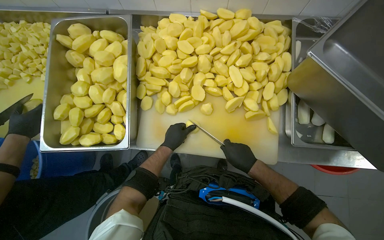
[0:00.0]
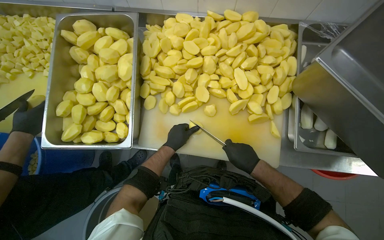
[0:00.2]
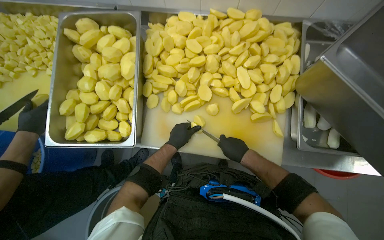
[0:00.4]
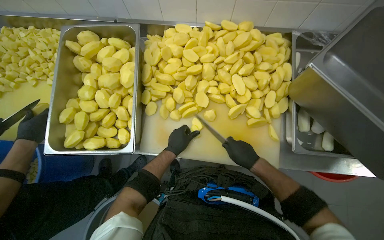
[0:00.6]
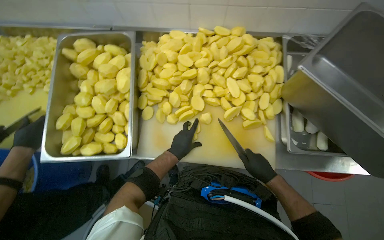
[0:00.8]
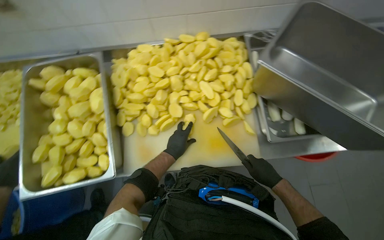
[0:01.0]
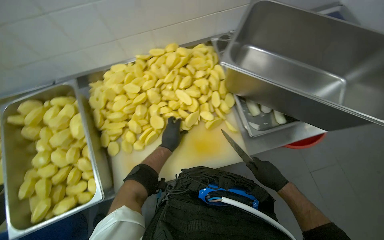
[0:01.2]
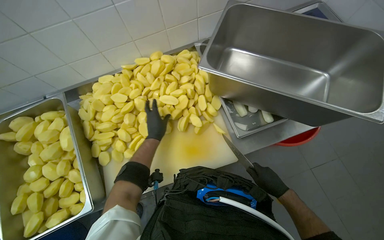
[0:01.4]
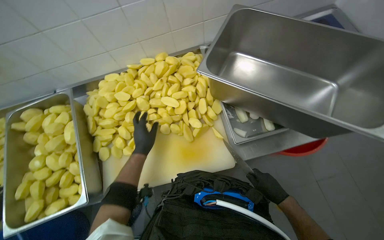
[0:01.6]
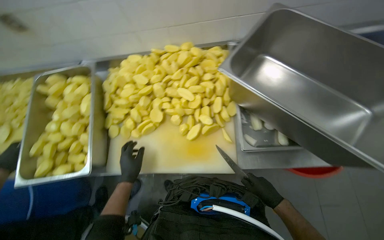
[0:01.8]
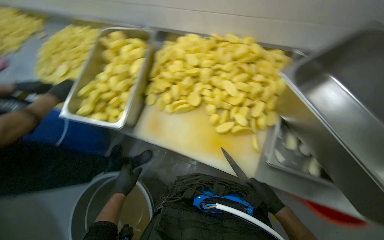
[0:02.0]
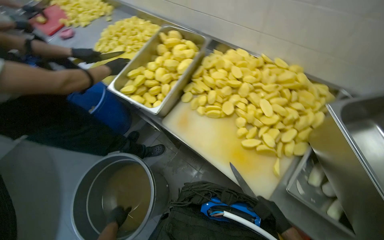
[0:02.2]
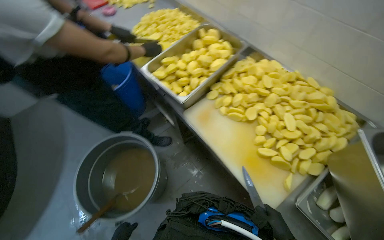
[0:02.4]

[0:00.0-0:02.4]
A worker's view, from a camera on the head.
Job: preparing food.
The whole recording: Cutting potatoes into pieces. The worker cuts peeled potatoes into smaller pieces on a white cutting board.
0:00.0 to 0:01.2: The right hand is displaced to the right and down the picture by some 20 cm.
0:01.2 to 0:02.4: The wearer looks roughly 65 degrees further to the left.

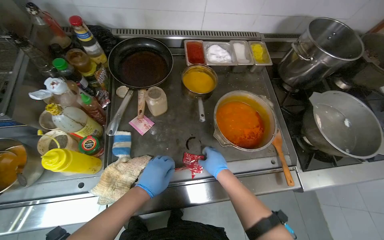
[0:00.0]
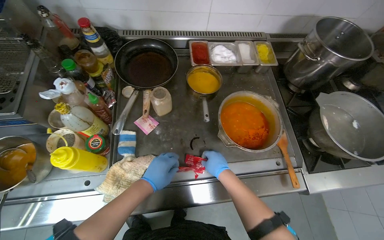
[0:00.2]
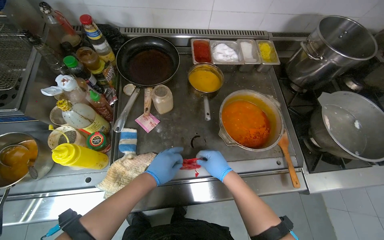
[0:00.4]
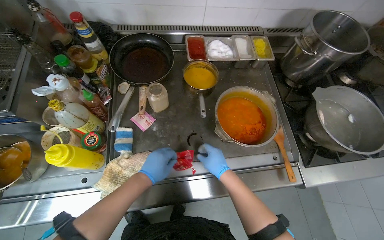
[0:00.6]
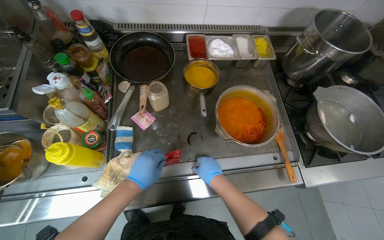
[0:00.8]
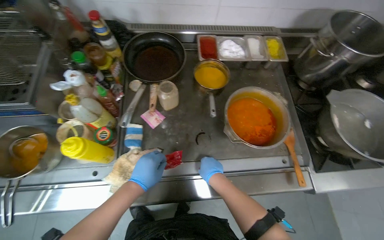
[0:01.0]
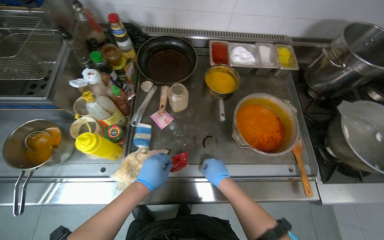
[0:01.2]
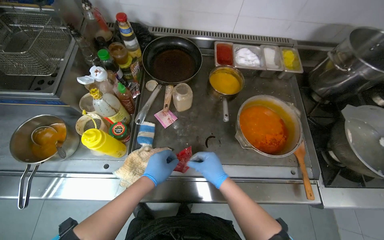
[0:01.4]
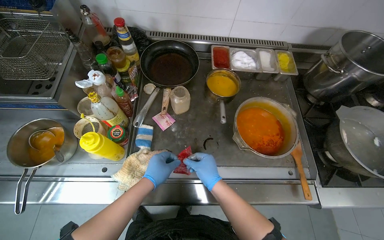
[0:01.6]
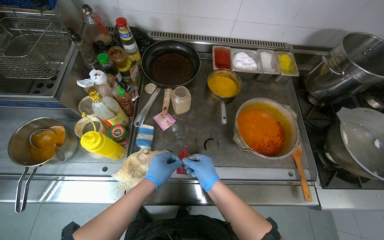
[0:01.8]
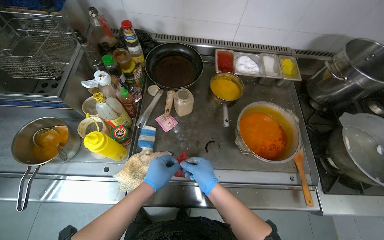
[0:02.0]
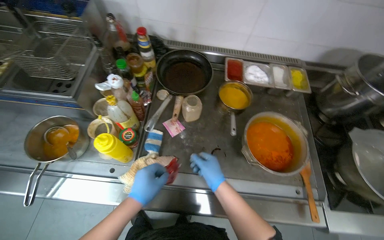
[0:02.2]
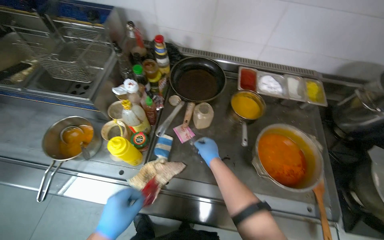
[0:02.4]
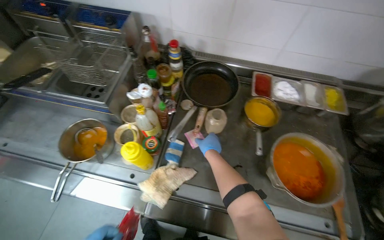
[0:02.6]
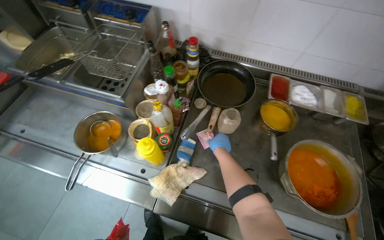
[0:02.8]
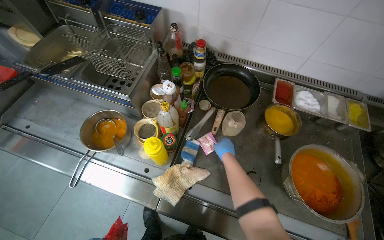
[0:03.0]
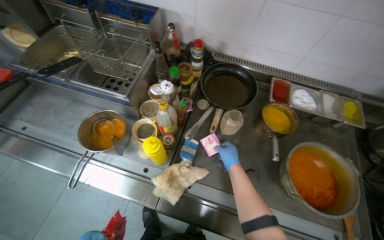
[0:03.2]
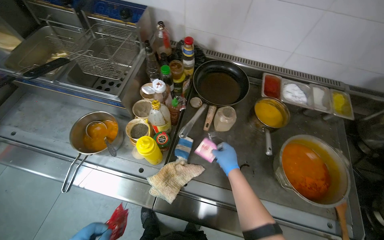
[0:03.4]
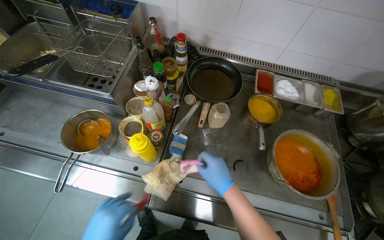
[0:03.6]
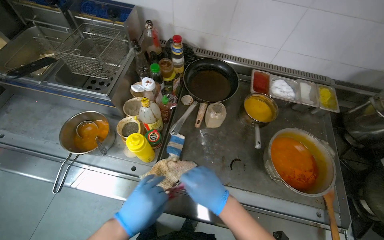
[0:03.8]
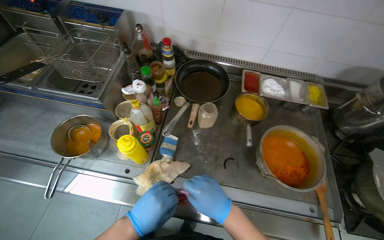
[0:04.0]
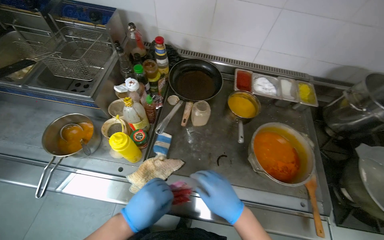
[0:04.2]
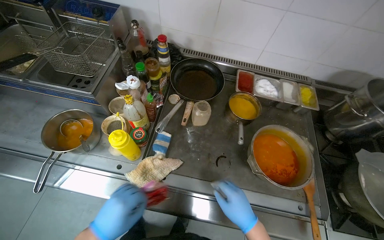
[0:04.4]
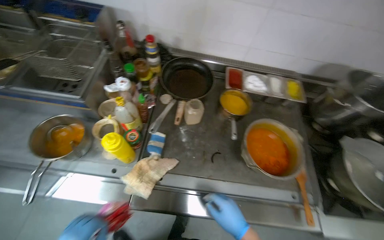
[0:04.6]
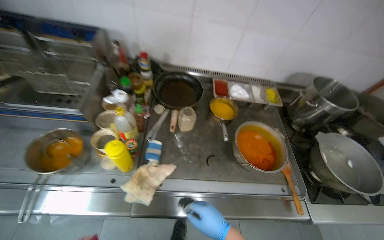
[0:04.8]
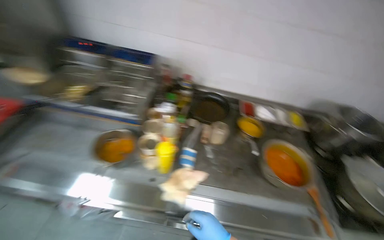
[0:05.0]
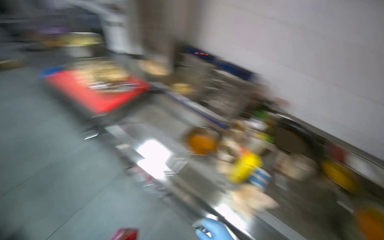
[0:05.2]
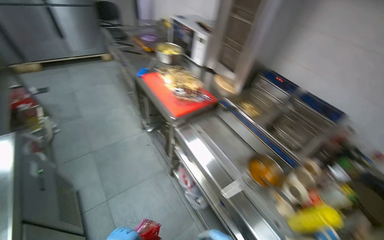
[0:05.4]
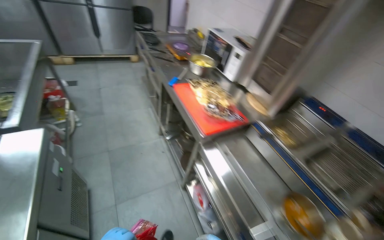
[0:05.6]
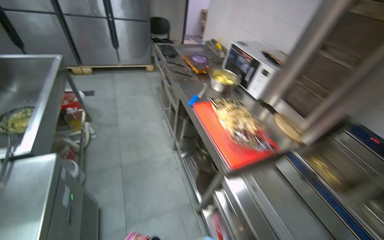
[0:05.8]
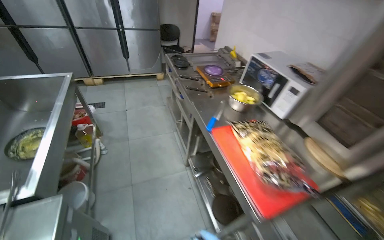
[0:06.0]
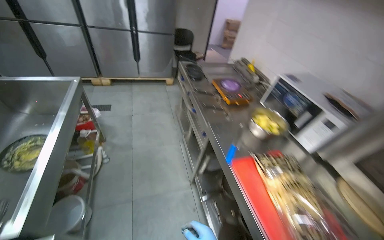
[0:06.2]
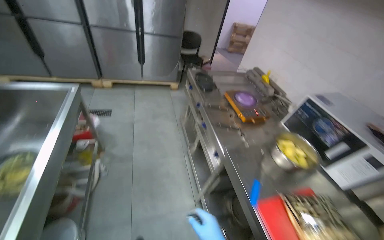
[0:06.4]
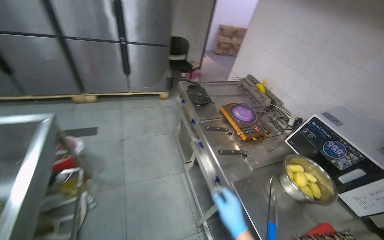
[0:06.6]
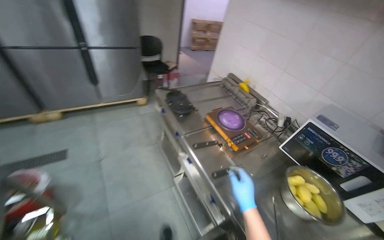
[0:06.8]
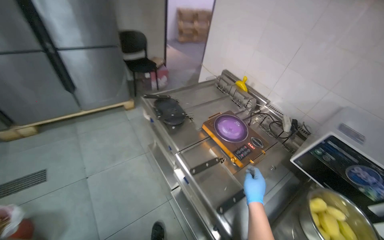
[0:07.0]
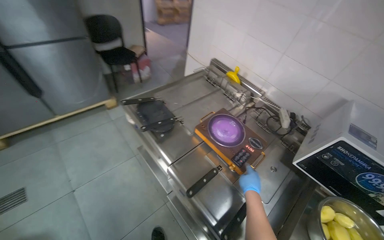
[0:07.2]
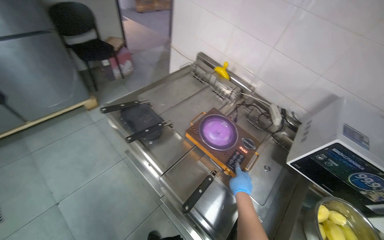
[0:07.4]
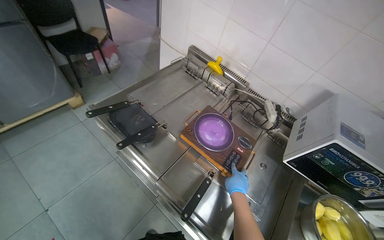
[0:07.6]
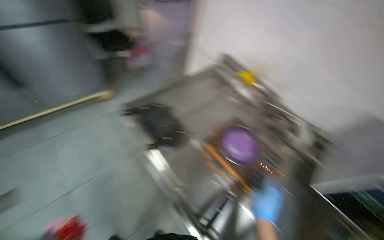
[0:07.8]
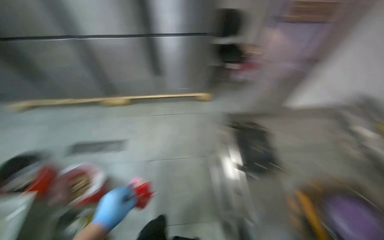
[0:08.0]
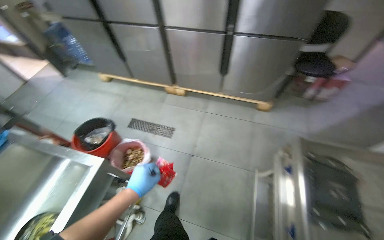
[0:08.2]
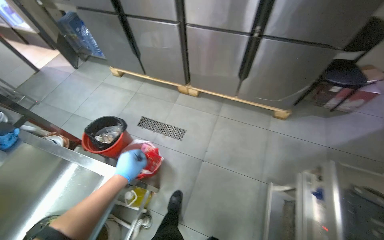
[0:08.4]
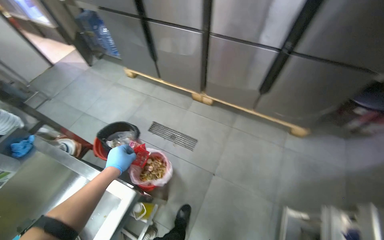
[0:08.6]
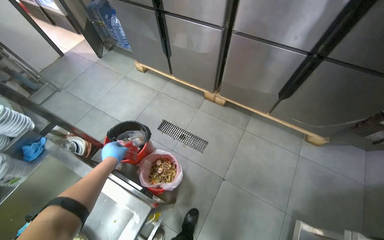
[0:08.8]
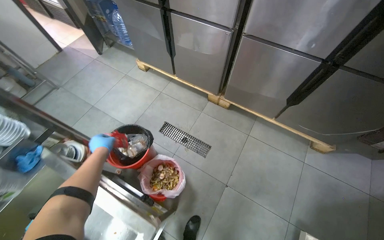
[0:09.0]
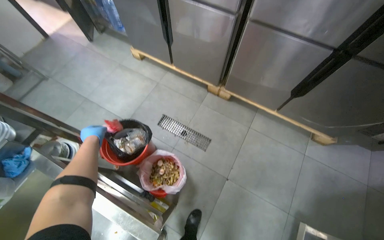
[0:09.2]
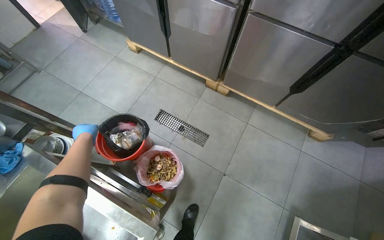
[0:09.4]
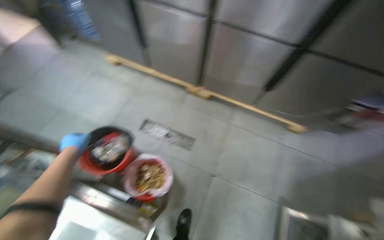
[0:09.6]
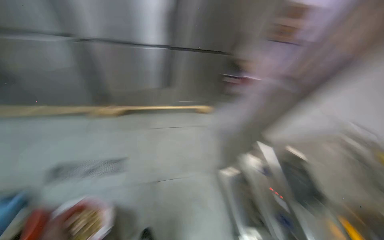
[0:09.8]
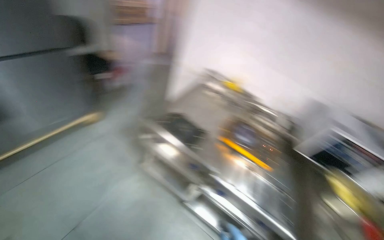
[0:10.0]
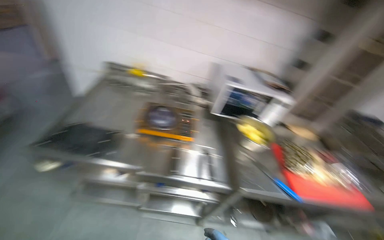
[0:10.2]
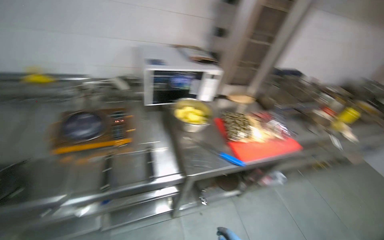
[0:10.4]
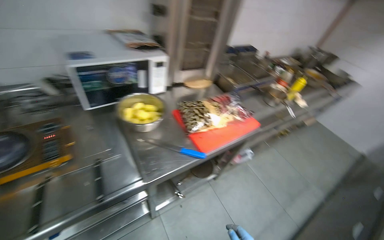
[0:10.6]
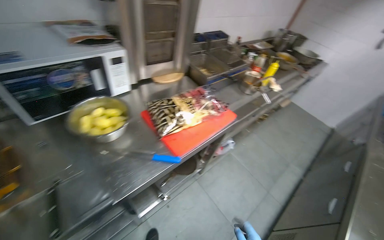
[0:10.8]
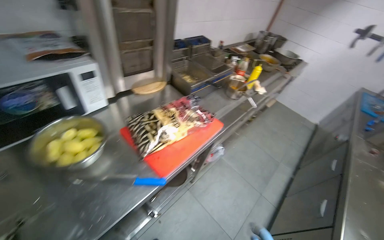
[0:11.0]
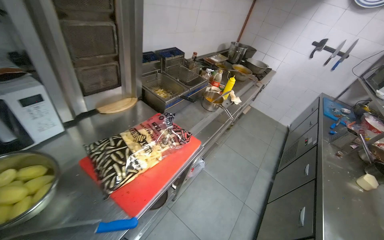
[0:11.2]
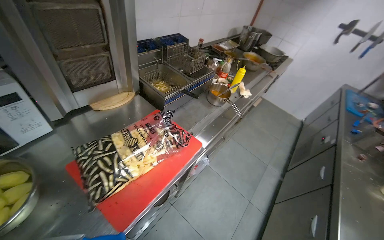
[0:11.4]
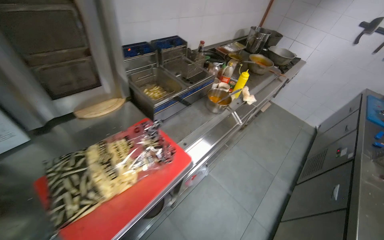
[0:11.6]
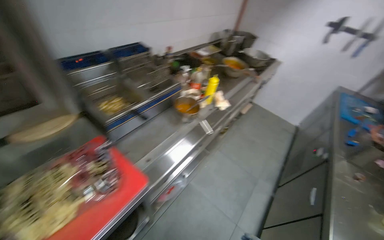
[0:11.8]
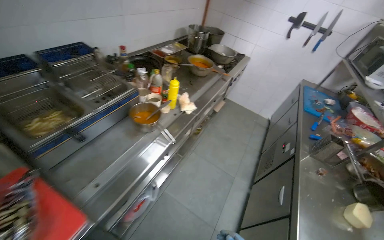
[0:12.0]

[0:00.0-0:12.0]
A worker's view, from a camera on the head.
Job: preparing food.
The whole recording: Placing meal and water on stove, organizing kitchen. The worker places the meal on the gas stove, organizes the kitchen area, and places water in a dish on the gas stove.
0:00.0 to 0:01.6: The hands work in one place, with small movements.
0:01.6 to 0:03.0: The right hand is displaced up the picture and farther from the camera by some 20 cm.
0:03.0 to 0:04.4: The right hand goes approximately 30 cm down the picture and nearer to the camera.
0:04.4 to 0:06.0: The camera travels roughly 1 m. The wearer's head swings about 60 degrees to the left. The camera pitches upward, by about 25 degrees.
0:06.0 to 0:07.6: The wearer moves some 1.5 m. The wearer's head swings roughly 30 degrees to the right. The view tips downward by roughly 15 degrees.
0:07.6 to 0:09.0: The head travels about 80 cm. The wearer's head swings roughly 65 degrees to the left.
0:09.0 to 0:10.4: The wearer moves some 80 cm. The wearer's head swings about 135 degrees to the right. The wearer looks some 15 degrees further downward.
0:10.4 to 0:12.0: The camera is carried some 1 m. The head rotates approximately 40 degrees to the right.

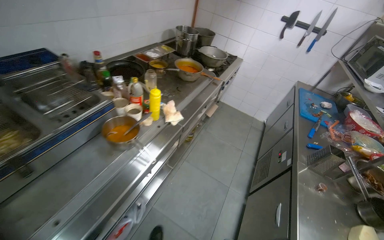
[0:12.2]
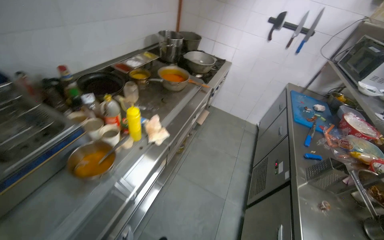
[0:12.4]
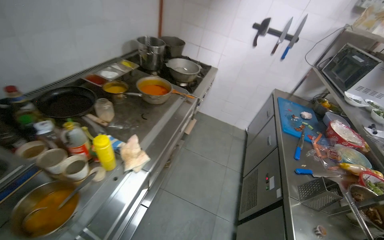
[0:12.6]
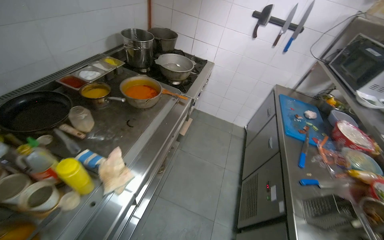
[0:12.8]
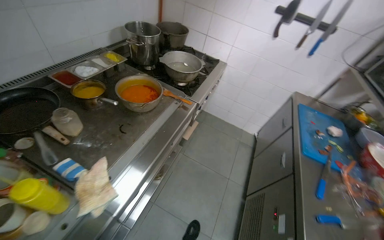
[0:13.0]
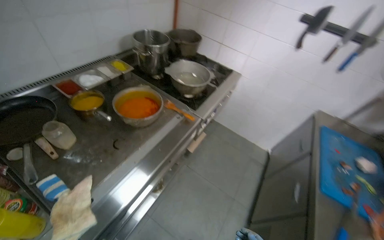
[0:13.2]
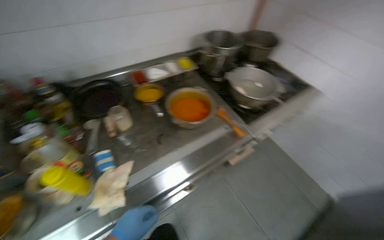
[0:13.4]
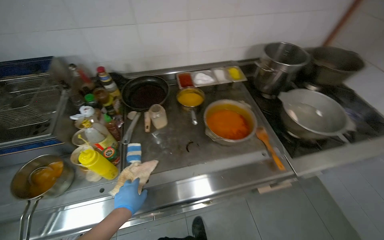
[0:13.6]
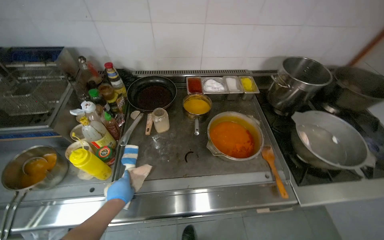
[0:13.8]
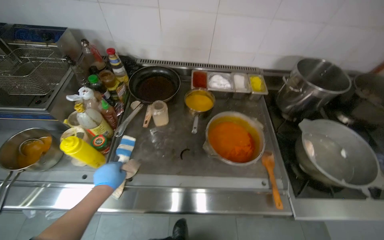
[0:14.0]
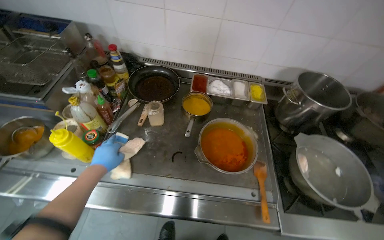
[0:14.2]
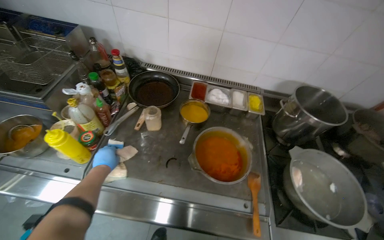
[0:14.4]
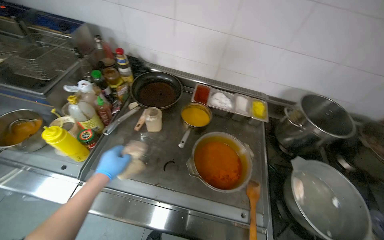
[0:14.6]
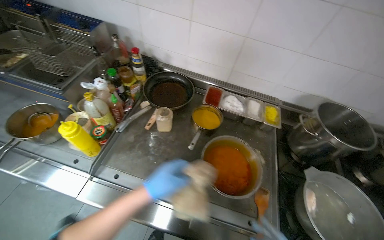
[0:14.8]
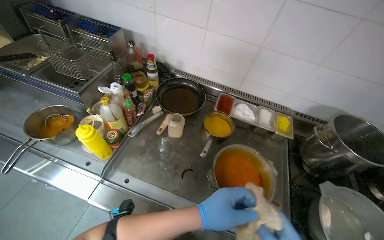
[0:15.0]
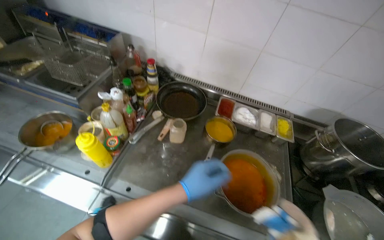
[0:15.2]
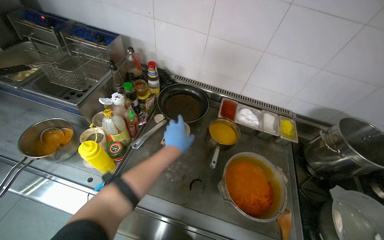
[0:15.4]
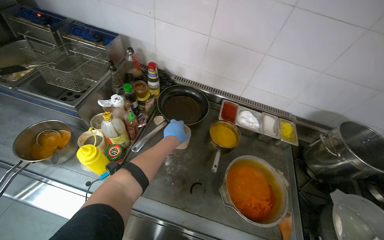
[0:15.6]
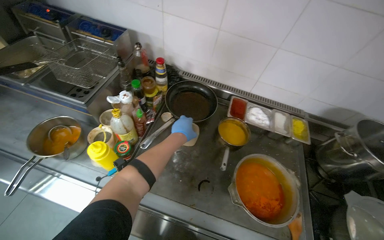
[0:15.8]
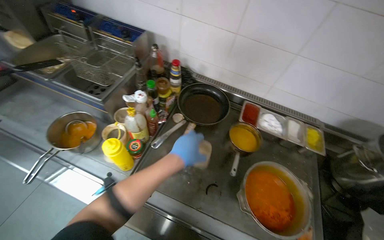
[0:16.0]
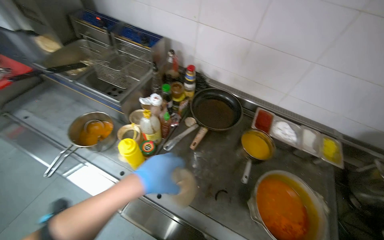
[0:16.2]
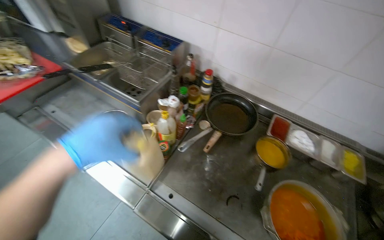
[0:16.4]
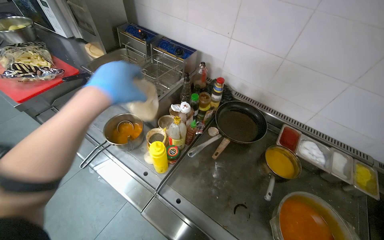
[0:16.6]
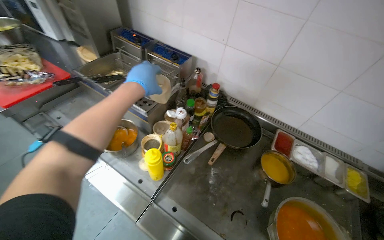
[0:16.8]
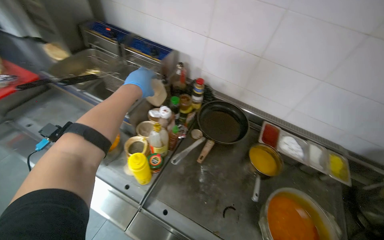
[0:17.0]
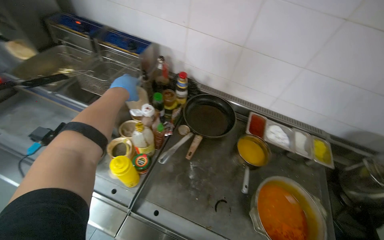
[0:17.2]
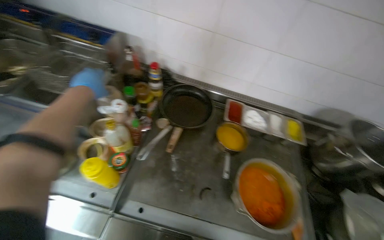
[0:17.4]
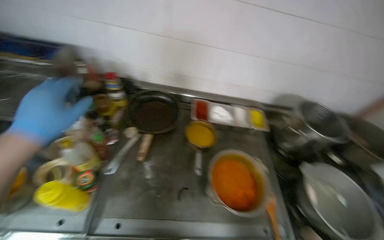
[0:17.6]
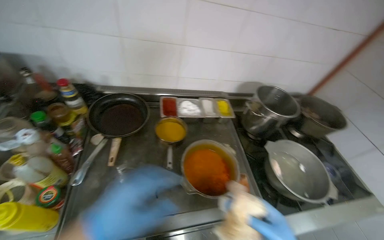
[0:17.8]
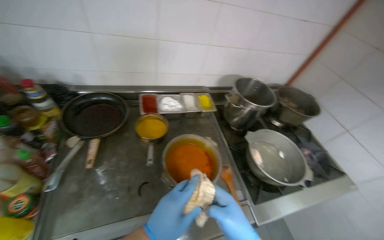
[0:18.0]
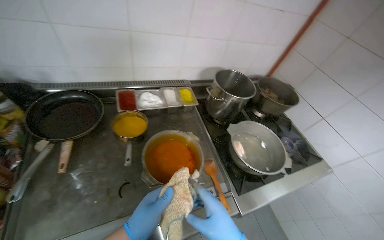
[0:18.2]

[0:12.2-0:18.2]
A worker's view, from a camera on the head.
Job: preparing food.
The whole recording: Placing meal and water on stove, organizing kitchen. The worker places the meal on the gas stove, organizes the kitchen area, and places water in a dish on the gas stove.
0:12.2 to 0:13.8: The wearer moves approximately 1 m. The head turns to the left by approximately 55 degrees.
0:13.8 to 0:15.2: The left hand shifts roughly 30 cm to the right and up the picture.
0:15.2 to 0:16.6: The head rotates some 15 degrees to the left. The left hand moves to the left and up the picture, about 40 cm, and goes farther from the camera and returns, about 20 cm each way.
0:16.6 to 0:18.2: The wearer's head swings some 55 degrees to the right.
